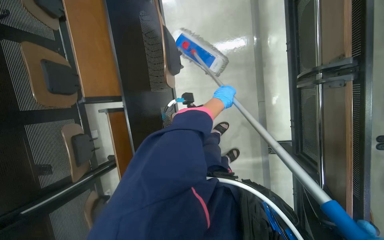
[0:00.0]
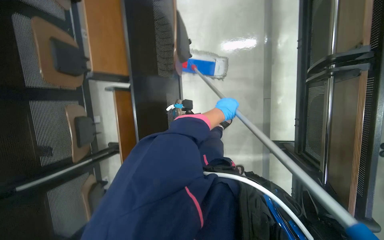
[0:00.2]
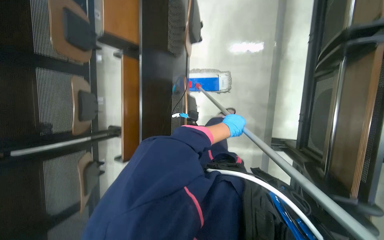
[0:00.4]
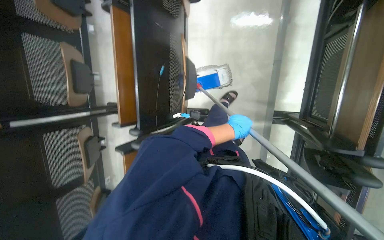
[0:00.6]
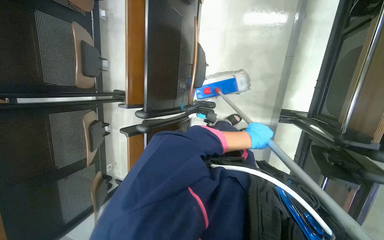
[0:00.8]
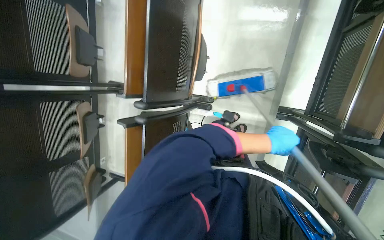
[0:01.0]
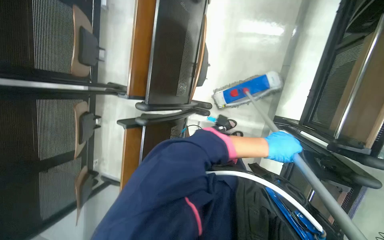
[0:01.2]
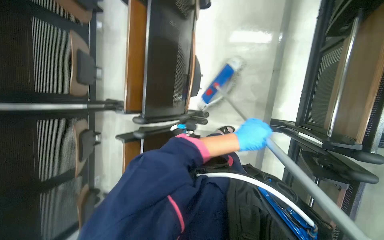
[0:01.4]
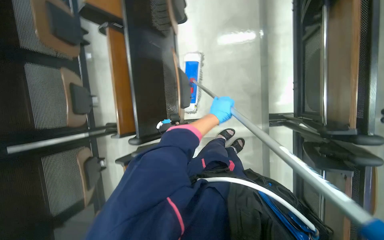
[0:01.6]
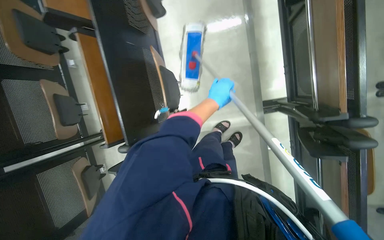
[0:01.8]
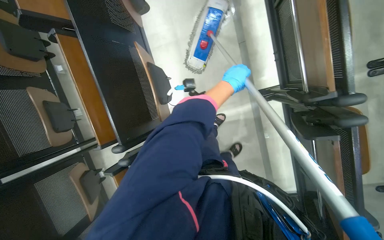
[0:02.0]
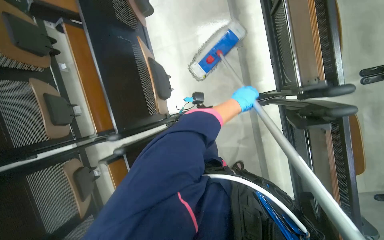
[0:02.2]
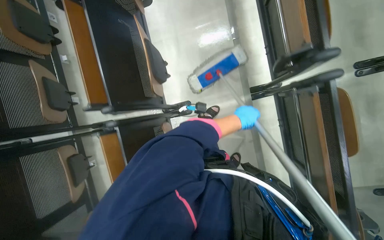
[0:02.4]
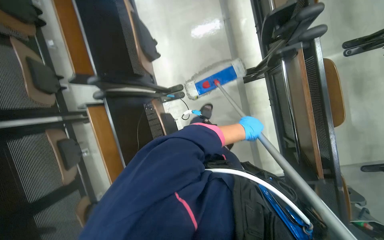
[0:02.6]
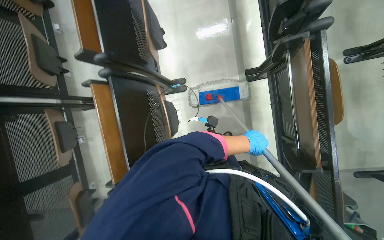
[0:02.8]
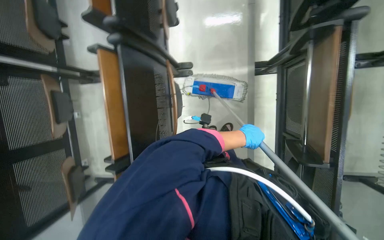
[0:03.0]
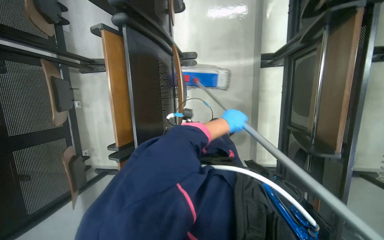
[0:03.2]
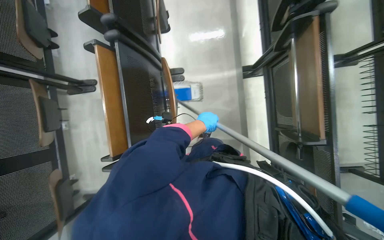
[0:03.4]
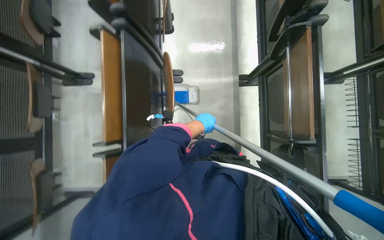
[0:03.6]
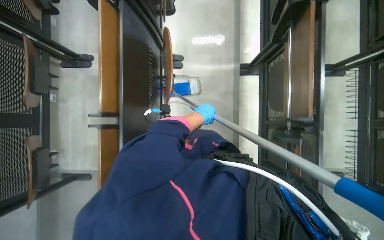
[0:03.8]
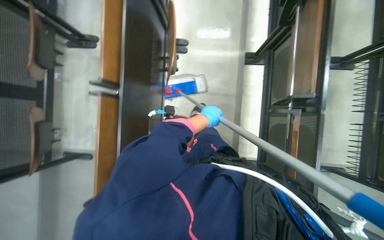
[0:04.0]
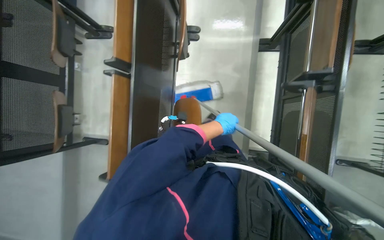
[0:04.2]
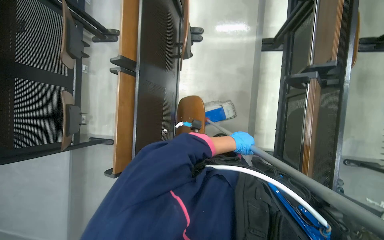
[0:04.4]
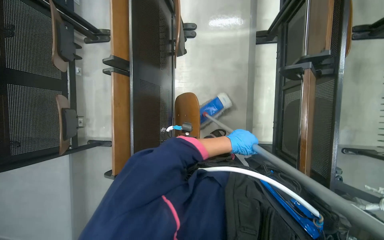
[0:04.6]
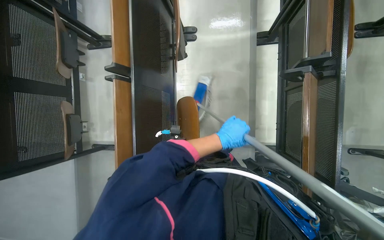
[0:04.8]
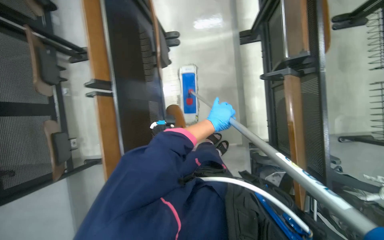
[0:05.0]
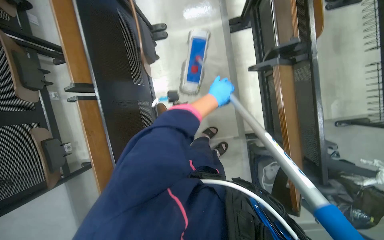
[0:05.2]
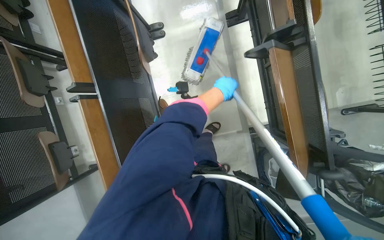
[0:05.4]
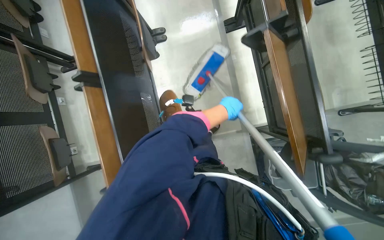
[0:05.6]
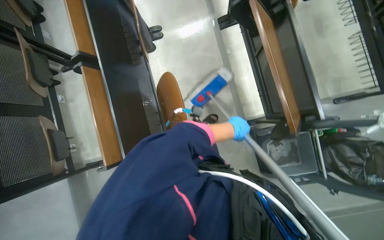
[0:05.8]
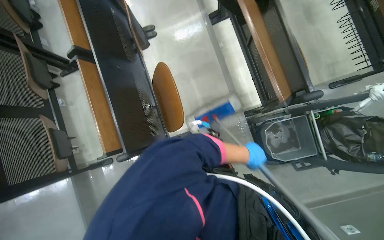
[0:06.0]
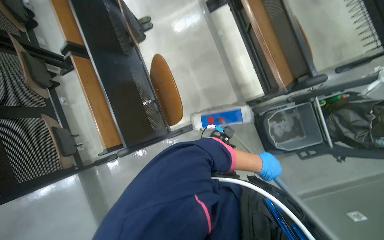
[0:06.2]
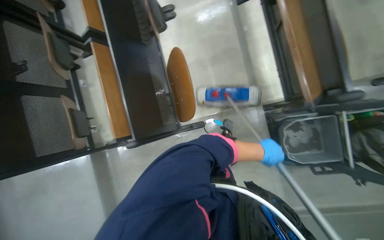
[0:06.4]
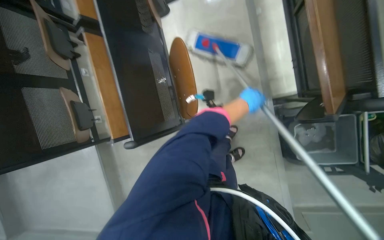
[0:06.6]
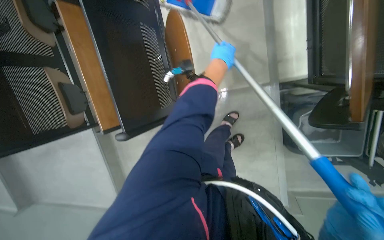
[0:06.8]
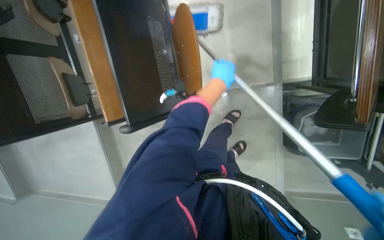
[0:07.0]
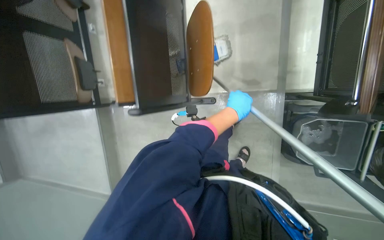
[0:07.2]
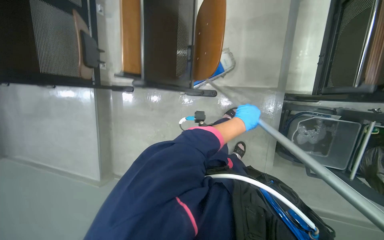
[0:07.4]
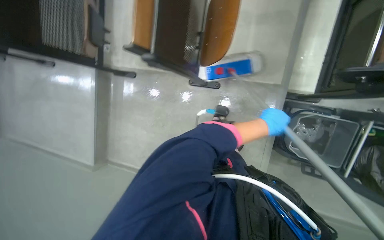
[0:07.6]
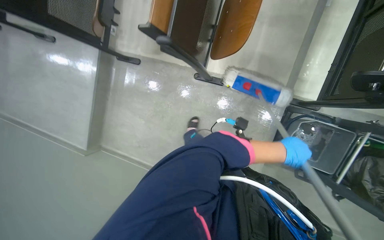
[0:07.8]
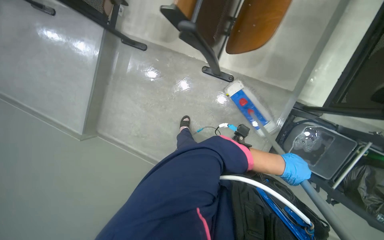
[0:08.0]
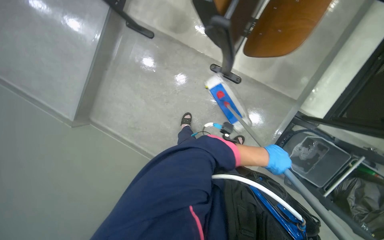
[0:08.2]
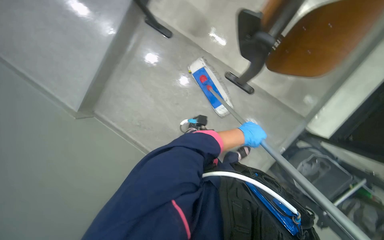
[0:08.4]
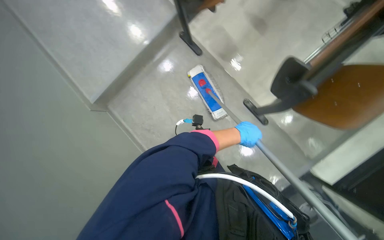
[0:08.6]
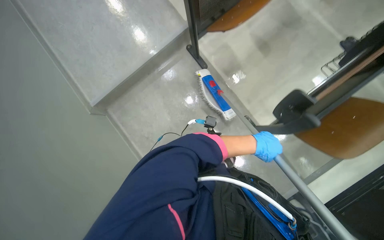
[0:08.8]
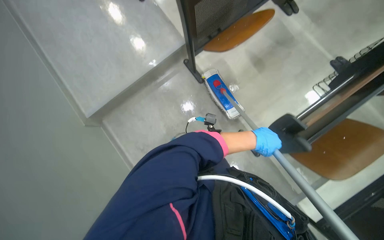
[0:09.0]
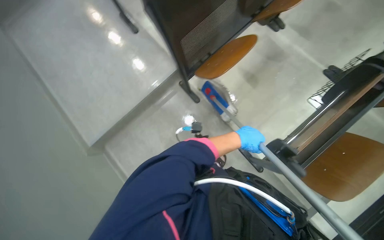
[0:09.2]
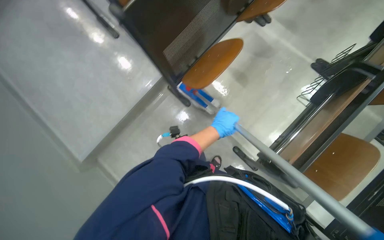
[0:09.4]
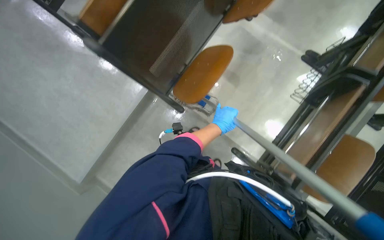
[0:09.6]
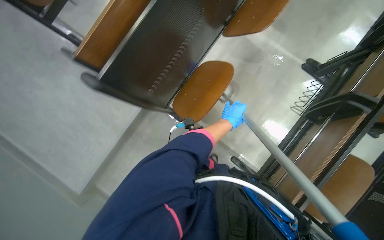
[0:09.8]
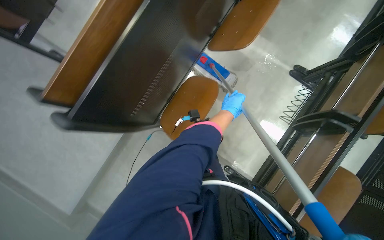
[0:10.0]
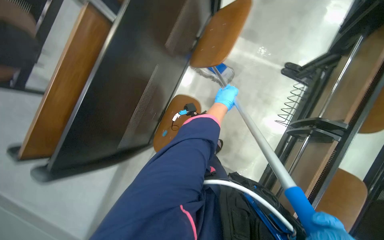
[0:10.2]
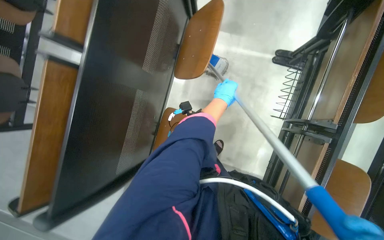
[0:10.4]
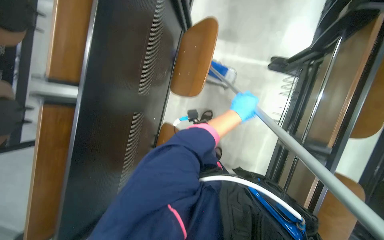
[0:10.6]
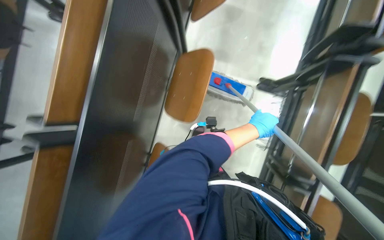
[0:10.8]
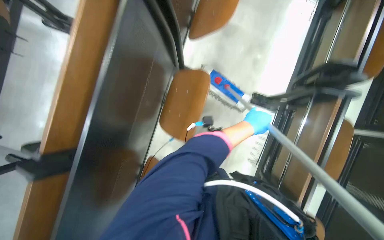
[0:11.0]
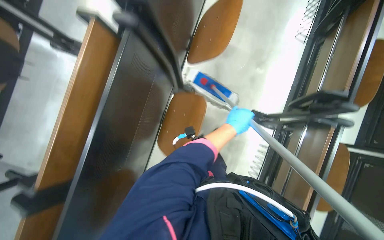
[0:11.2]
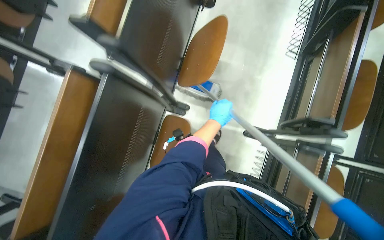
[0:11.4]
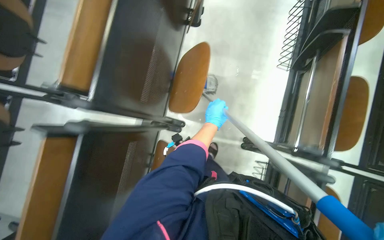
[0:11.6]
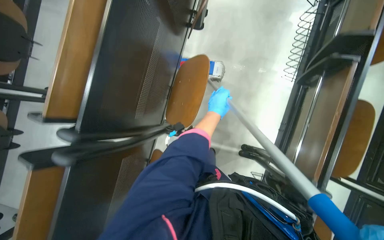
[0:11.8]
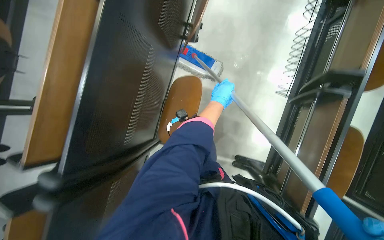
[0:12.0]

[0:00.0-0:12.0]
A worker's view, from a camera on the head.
Job: mopping floor.
The whole recording: Mopping auditorium floor. The worker mops the floor in the auditorium.
0:00.0 to 0:01.6: The left hand shifts some 40 cm down the picture, and goes to the right and returns, some 5 cm each way.
0:01.6 to 0:03.0: The head travels some 50 cm.
0:03.0 to 0:04.4: The head travels approximately 50 cm.
0:04.4 to 0:06.0: The left hand moves about 15 cm up the picture and comes back.
0:06.0 to 0:07.6: The camera pitches downward, by approximately 15 degrees. The scene turns about 25 degrees clockwise in the picture. The left hand moves approximately 35 cm up the picture and comes back.
0:07.6 to 0:09.0: The camera travels roughly 60 cm. The camera is aimed approximately 15 degrees further to the right. The scene turns about 45 degrees clockwise in the picture.
0:09.0 to 0:10.4: The head travels some 80 cm. The scene turns approximately 35 degrees counterclockwise in the picture.
0:10.4 to 0:12.0: The head travels about 90 cm.

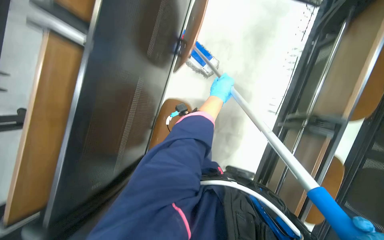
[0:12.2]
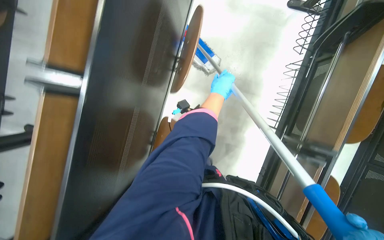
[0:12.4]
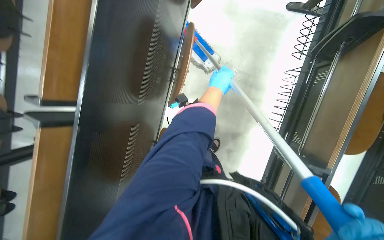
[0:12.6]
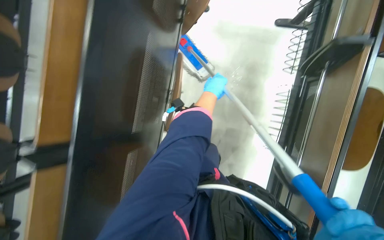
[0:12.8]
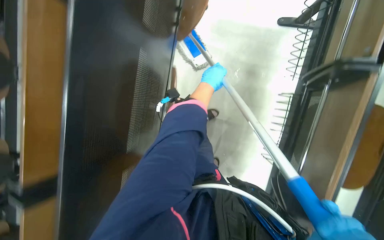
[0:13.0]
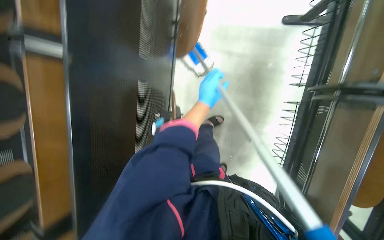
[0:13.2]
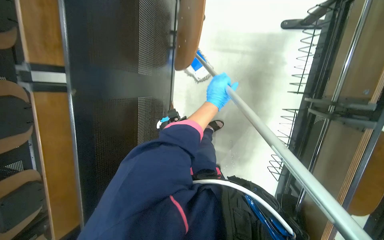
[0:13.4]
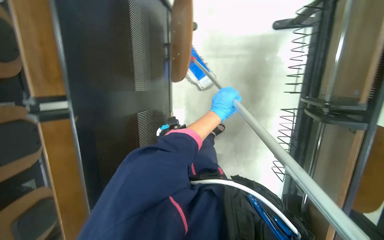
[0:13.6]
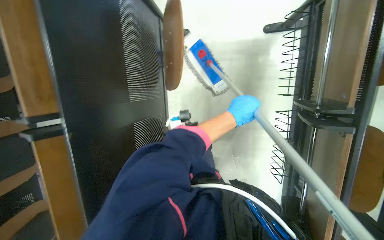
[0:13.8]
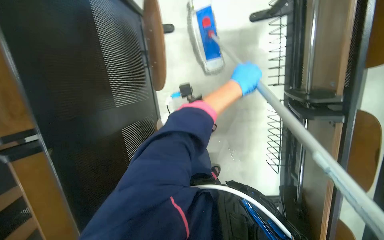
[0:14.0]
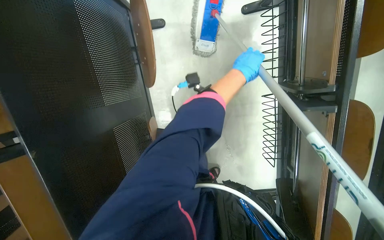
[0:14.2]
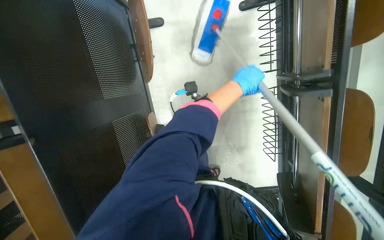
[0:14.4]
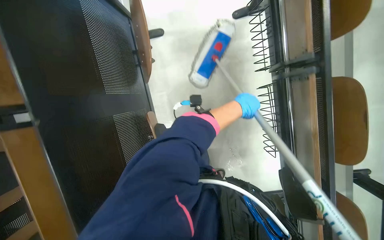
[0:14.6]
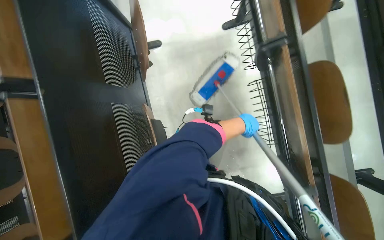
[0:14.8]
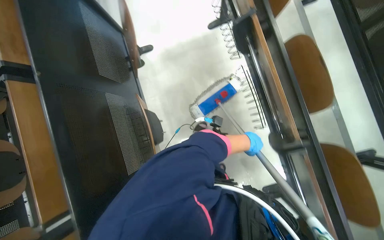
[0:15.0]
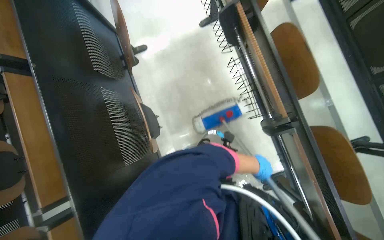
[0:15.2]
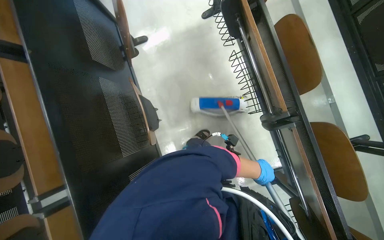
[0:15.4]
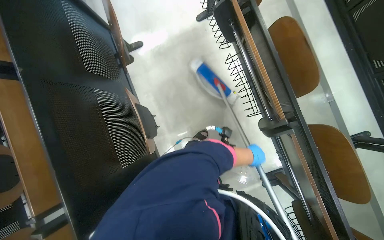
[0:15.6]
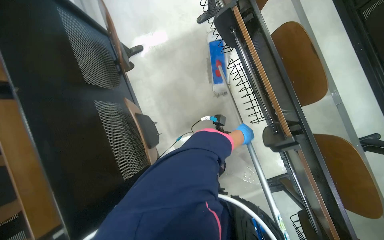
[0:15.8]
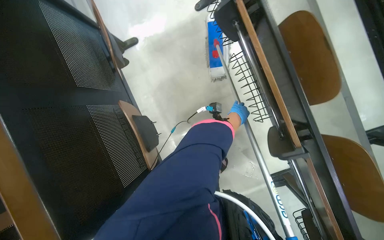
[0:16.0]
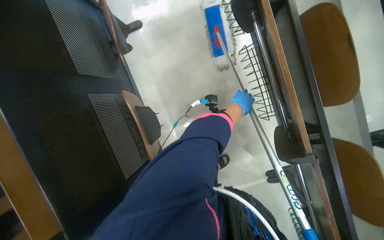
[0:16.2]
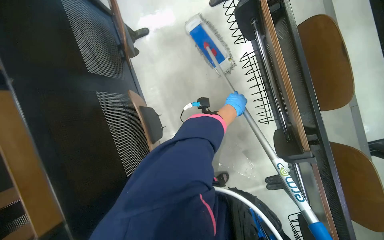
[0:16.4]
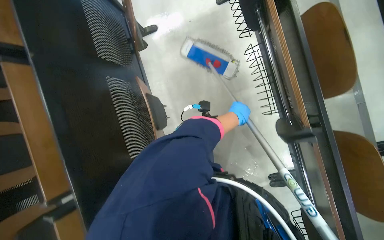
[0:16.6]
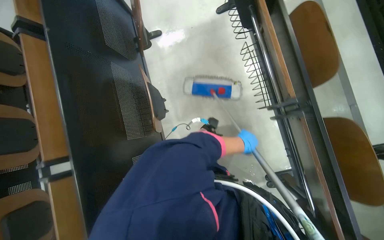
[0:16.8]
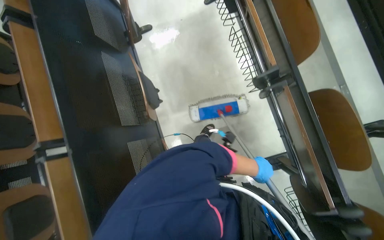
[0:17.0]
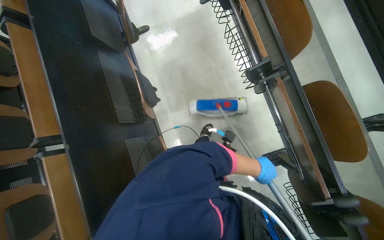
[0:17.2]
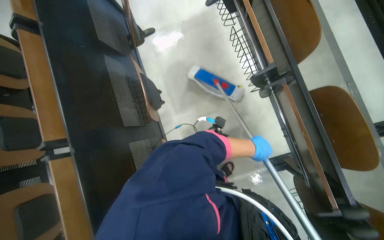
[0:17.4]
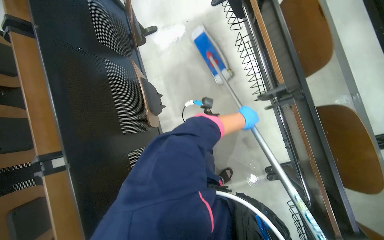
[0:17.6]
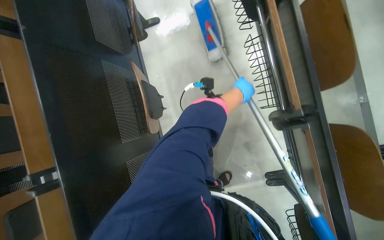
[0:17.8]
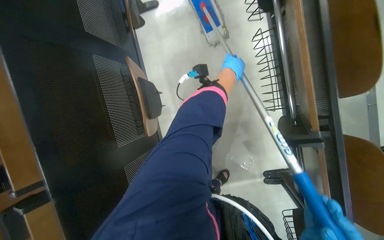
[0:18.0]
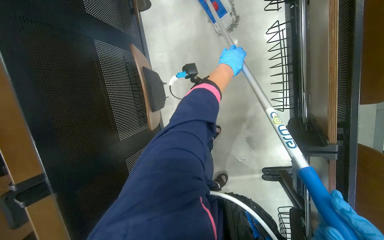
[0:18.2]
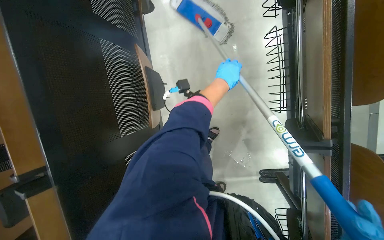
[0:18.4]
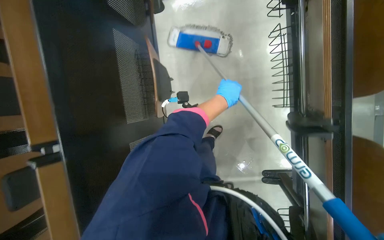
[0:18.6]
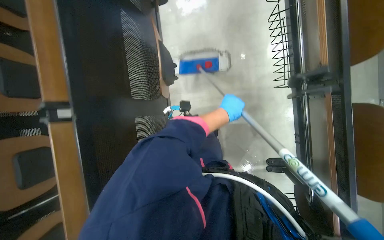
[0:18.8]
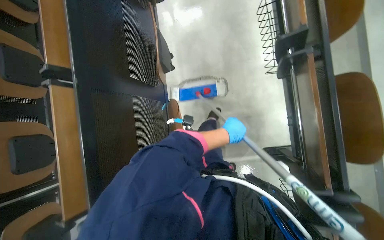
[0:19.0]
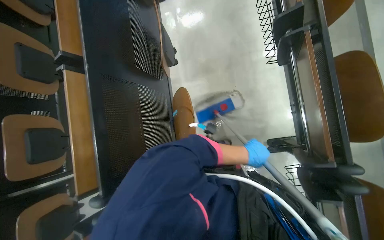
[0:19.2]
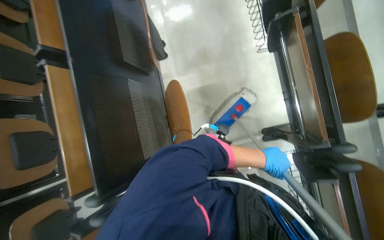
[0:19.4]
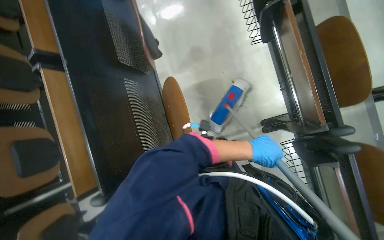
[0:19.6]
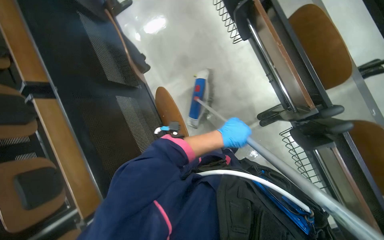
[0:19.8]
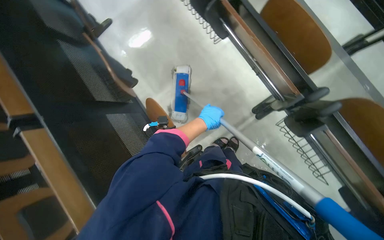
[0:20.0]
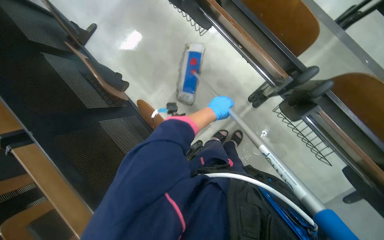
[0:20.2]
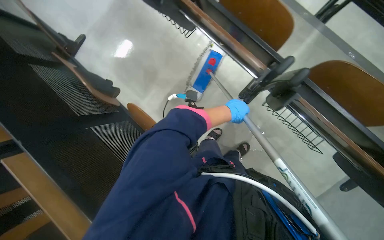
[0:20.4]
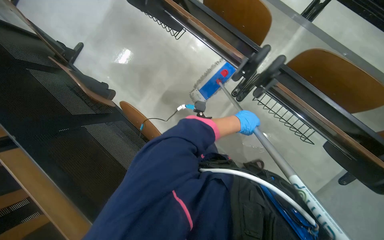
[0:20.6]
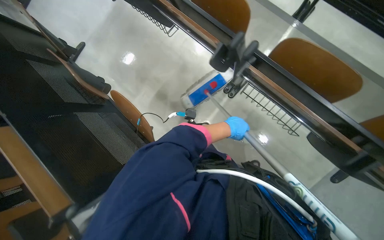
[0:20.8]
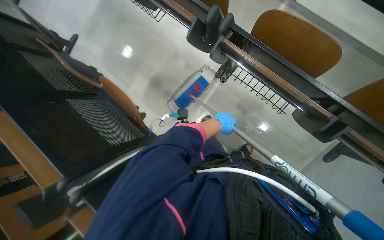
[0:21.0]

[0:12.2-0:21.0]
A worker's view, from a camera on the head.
Job: mopping floor.
The whole recording: Mopping auditorium floor. The worker mops the floor in the auditorium.
0:12.2 to 0:13.6: The camera is carried some 60 cm.
0:13.6 to 0:15.2: The camera travels approximately 50 cm. The view tips upward by about 15 degrees.
0:15.2 to 0:16.6: The left hand shifts approximately 20 cm up the picture and to the left.
0:16.6 to 0:18.0: The left hand moves up the picture, approximately 15 cm.
0:18.0 to 0:19.6: The left hand shifts about 50 cm down the picture.
0:19.6 to 0:21.0: The head travels approximately 50 cm. The scene rotates counterclockwise by about 35 degrees.
